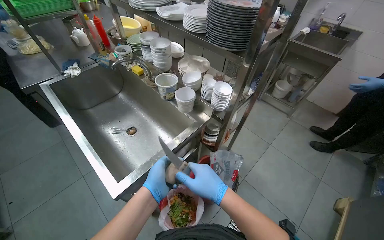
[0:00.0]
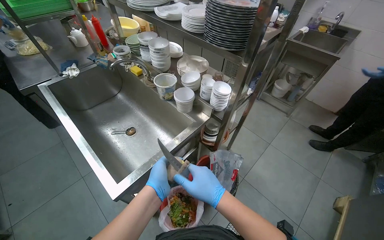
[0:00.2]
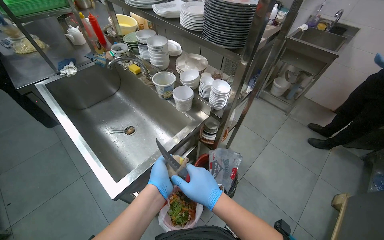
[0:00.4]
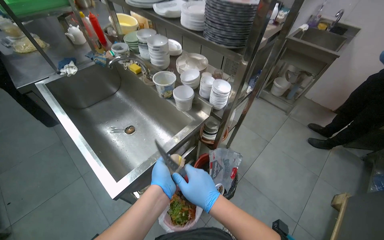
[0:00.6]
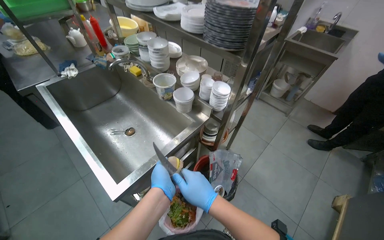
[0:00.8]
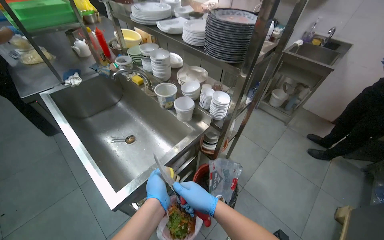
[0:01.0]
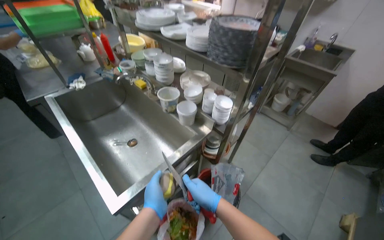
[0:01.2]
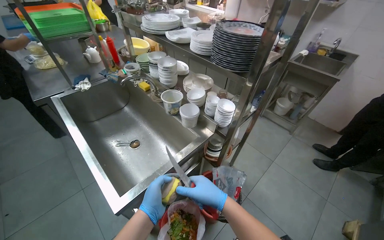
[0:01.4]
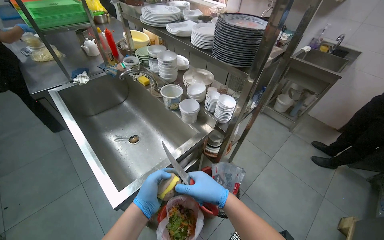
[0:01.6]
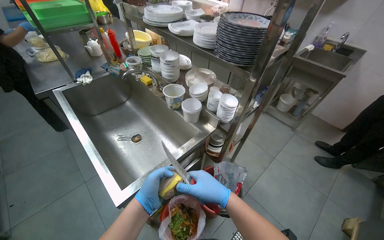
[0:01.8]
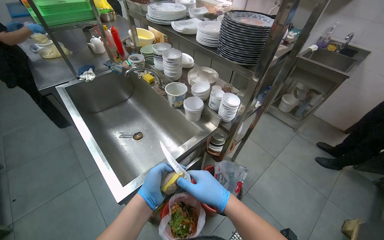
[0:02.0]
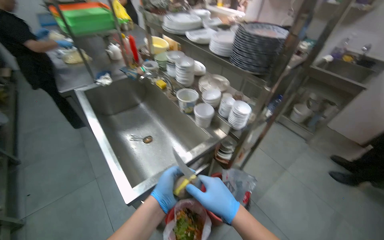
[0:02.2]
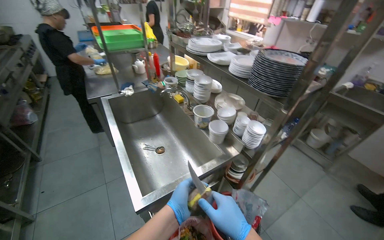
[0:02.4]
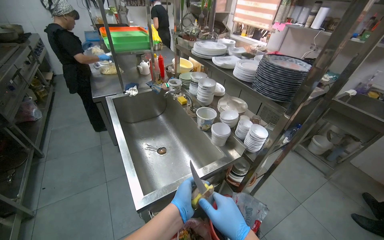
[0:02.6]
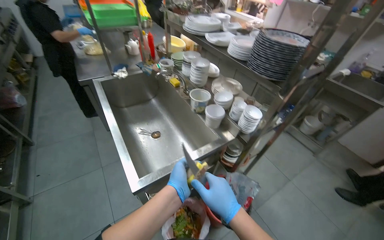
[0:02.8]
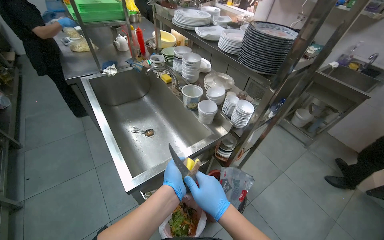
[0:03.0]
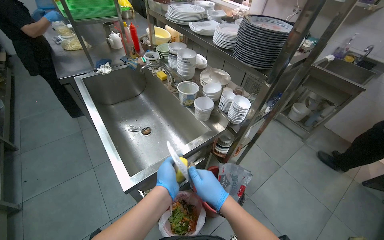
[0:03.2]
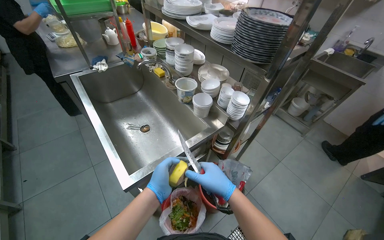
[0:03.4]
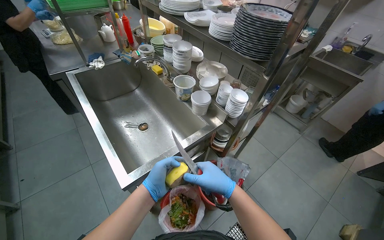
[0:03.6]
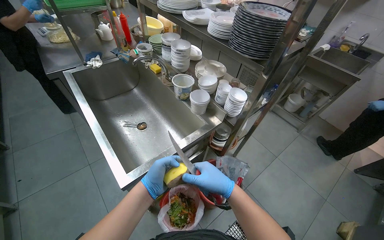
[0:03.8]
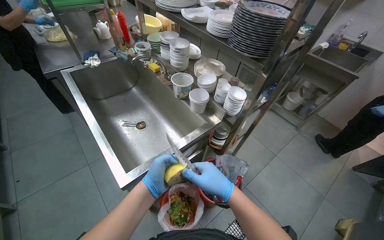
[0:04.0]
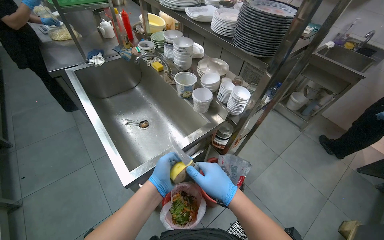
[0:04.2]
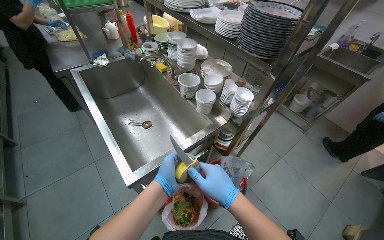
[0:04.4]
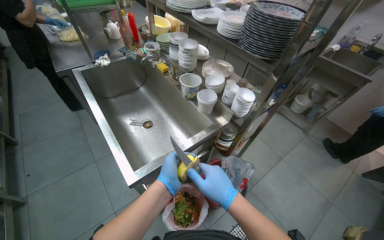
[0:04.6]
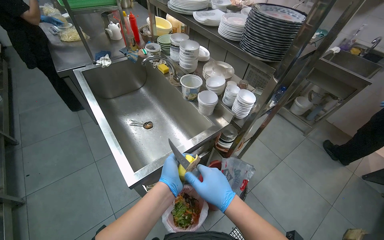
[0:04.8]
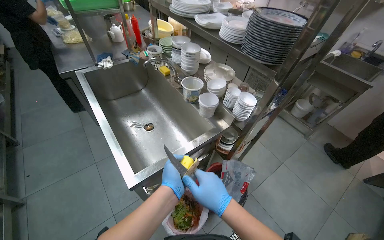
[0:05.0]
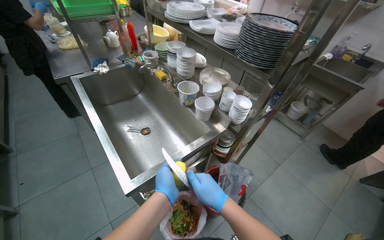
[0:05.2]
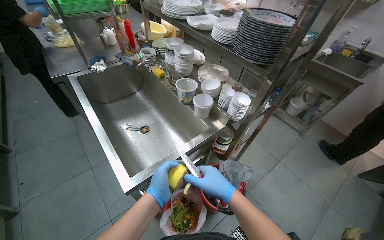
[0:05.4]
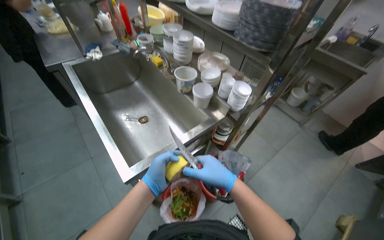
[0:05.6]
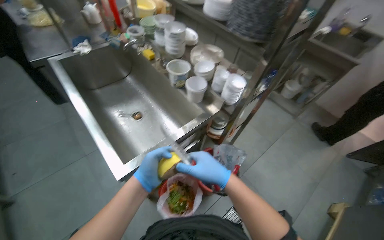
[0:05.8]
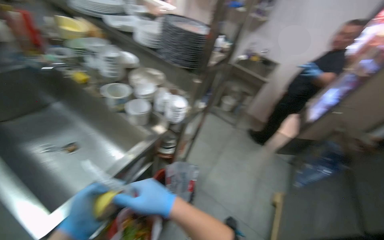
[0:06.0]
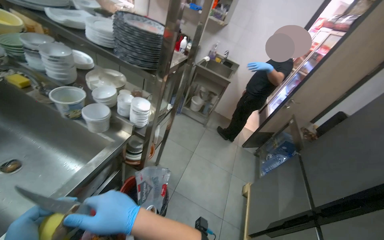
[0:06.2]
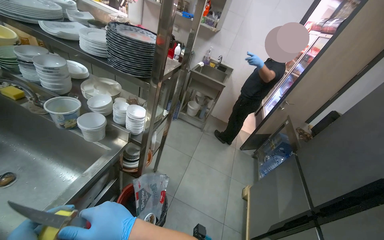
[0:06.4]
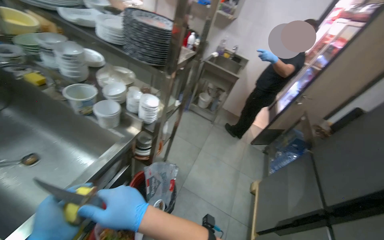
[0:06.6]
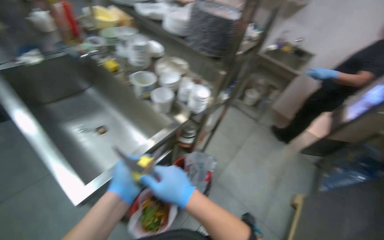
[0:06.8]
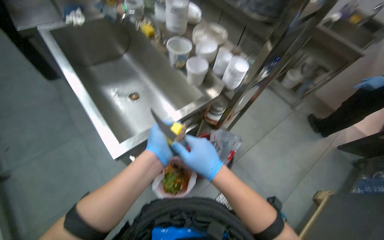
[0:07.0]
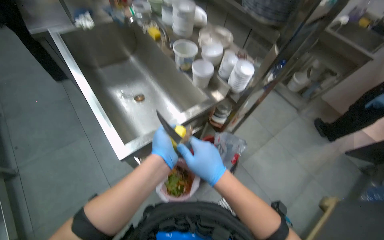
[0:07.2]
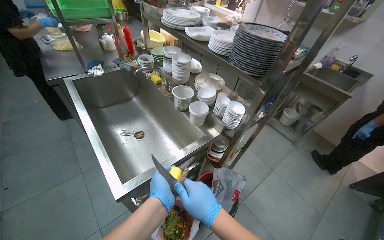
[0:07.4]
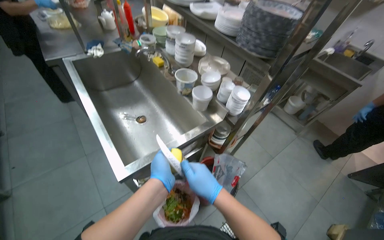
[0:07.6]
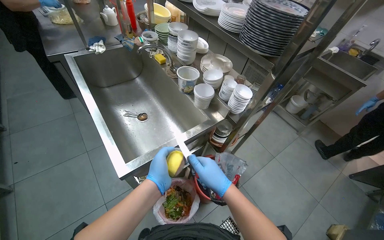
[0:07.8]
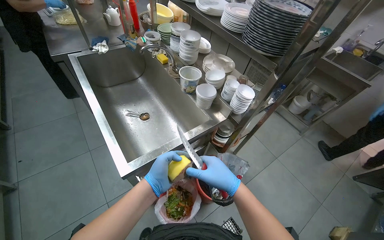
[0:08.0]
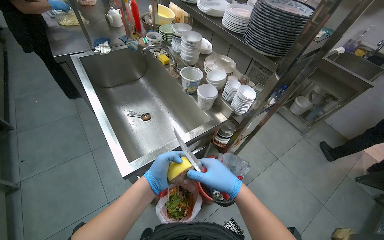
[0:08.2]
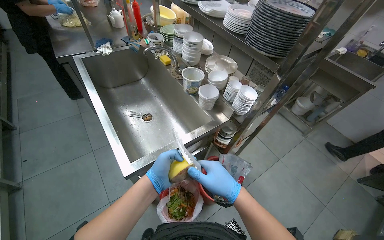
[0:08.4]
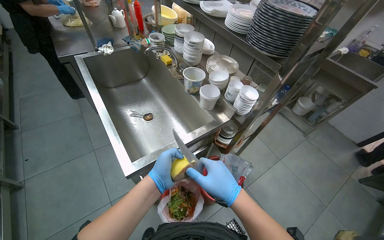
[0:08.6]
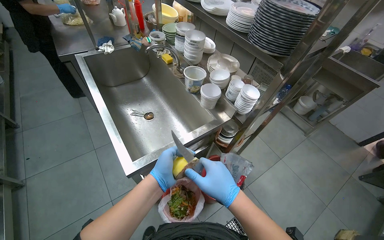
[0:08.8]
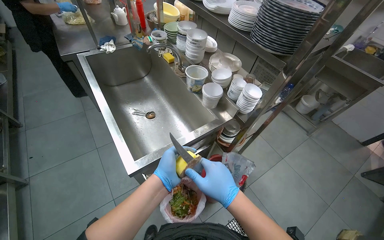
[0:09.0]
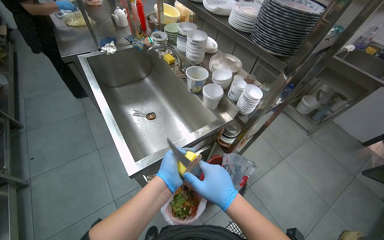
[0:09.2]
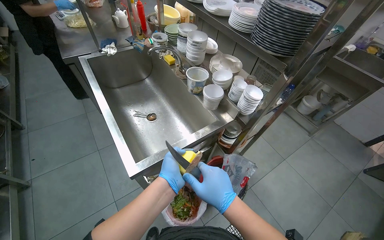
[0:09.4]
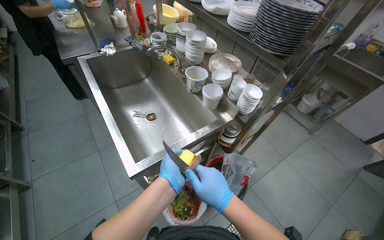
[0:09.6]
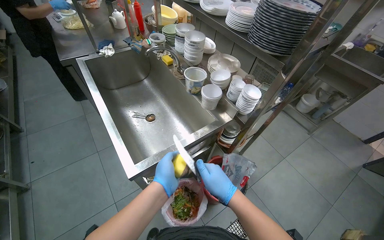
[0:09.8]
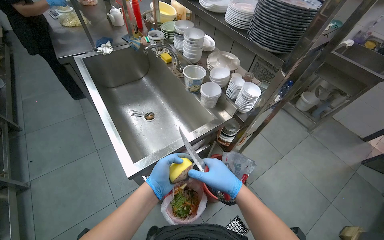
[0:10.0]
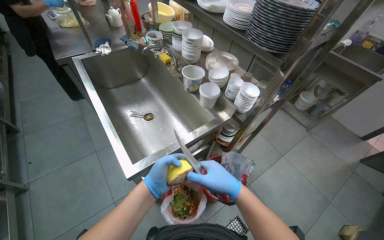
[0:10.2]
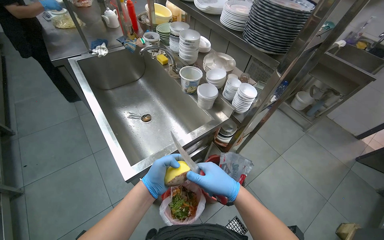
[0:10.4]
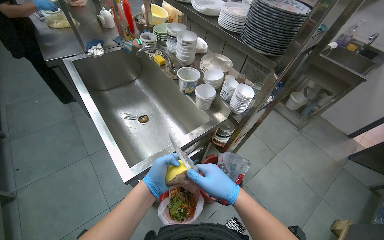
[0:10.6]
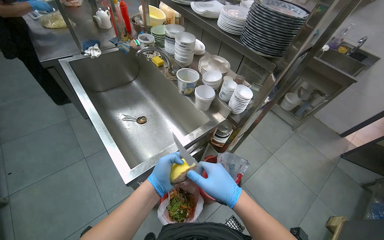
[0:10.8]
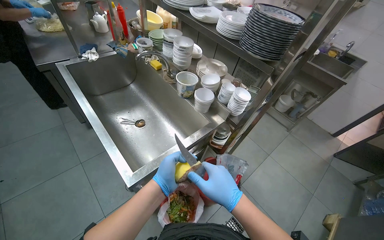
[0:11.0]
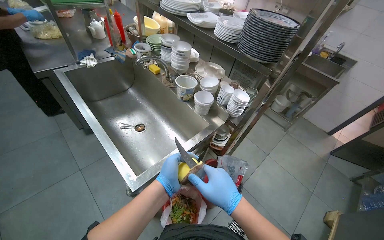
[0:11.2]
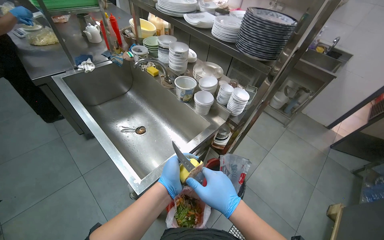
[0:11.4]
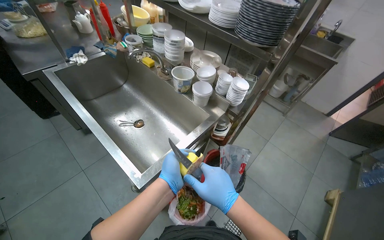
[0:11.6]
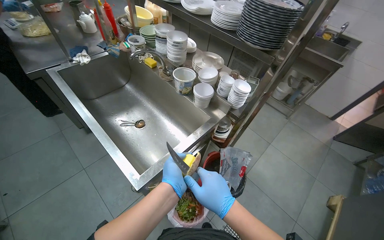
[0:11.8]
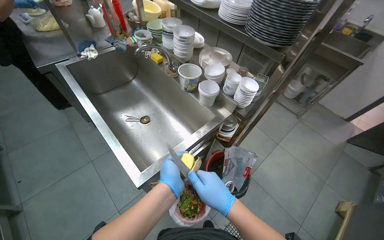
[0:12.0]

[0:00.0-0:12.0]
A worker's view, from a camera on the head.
Job: preparing food.
The whole recording: Peeling vegetable with knife. The worker peels a vegetable using a knife over a waste bin.
0:00.0 to 0:01.6: The hands stay close to where they were, moving slightly.
0:03.0 to 0:04.4: The hands stay close to where they were, moving slightly.
0:04.4 to 0:06.0: The view pans to the right by approximately 20 degrees.
0:06.0 to 0:07.6: The head rotates some 20 degrees to the left.
0:07.6 to 0:10.4: The hands are busy where they are.

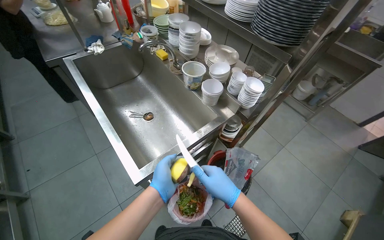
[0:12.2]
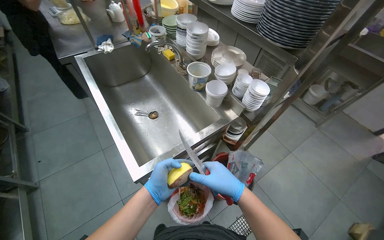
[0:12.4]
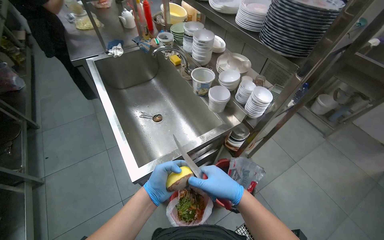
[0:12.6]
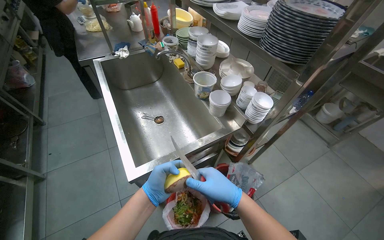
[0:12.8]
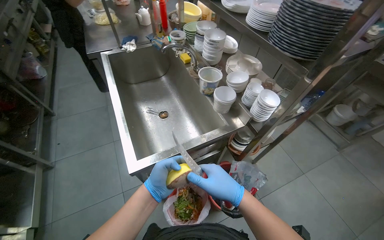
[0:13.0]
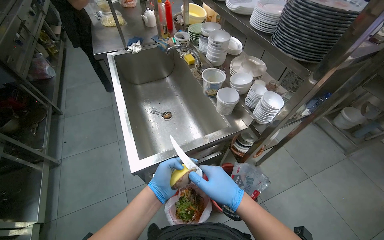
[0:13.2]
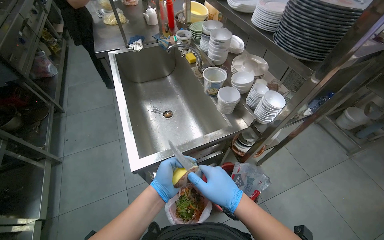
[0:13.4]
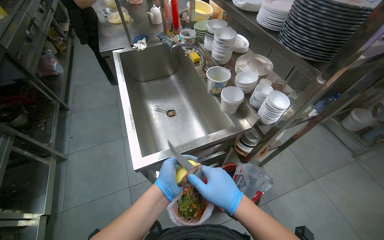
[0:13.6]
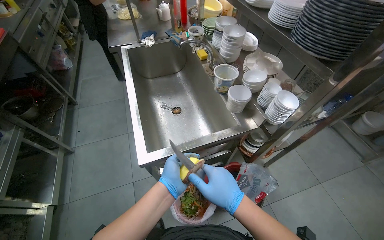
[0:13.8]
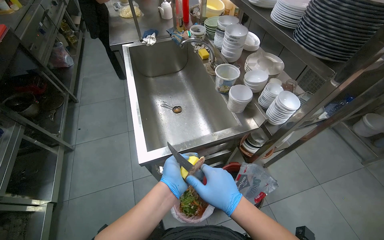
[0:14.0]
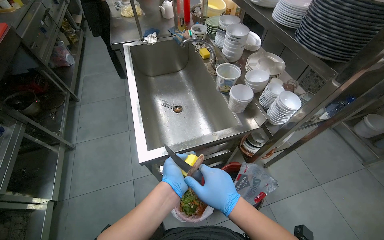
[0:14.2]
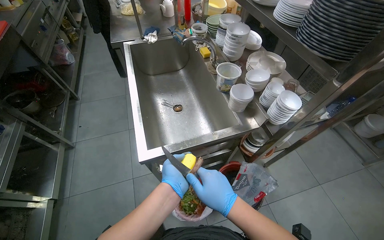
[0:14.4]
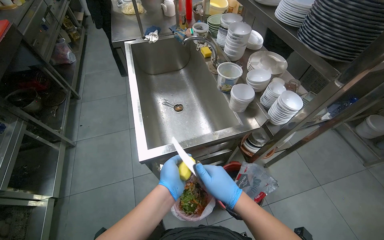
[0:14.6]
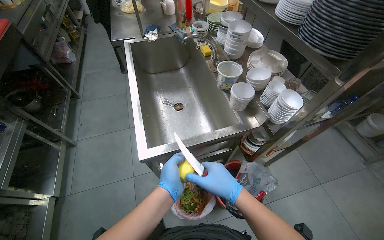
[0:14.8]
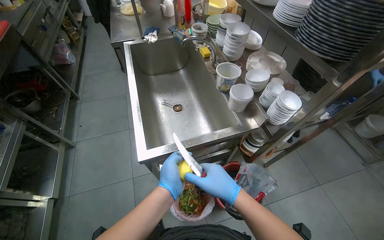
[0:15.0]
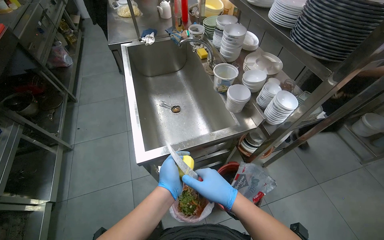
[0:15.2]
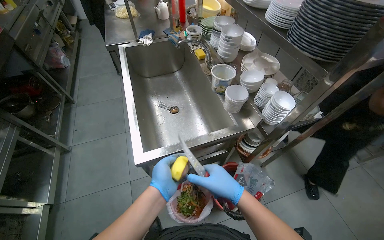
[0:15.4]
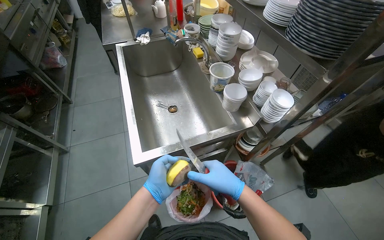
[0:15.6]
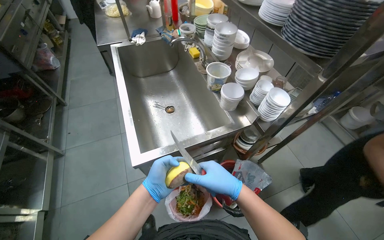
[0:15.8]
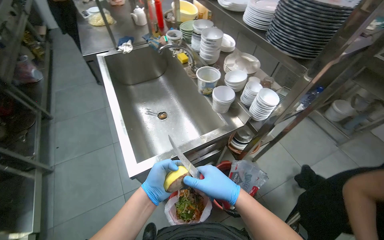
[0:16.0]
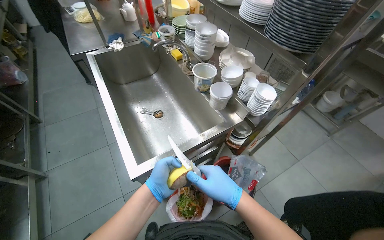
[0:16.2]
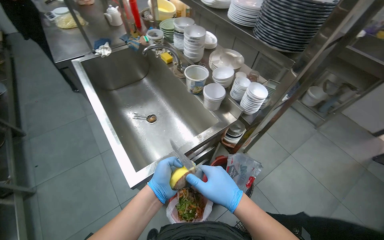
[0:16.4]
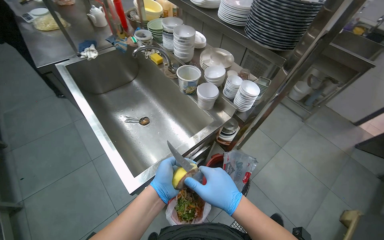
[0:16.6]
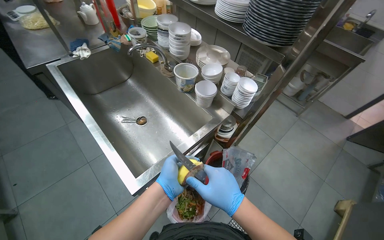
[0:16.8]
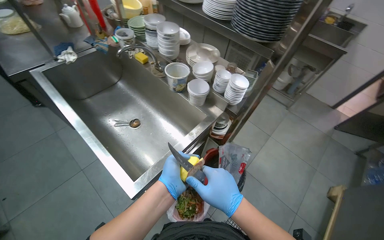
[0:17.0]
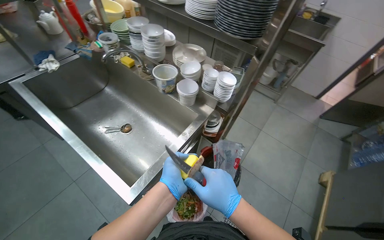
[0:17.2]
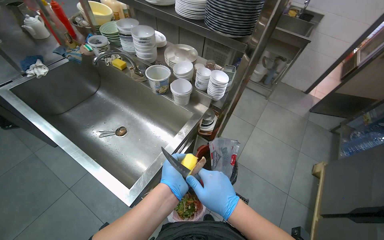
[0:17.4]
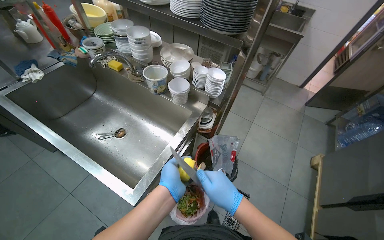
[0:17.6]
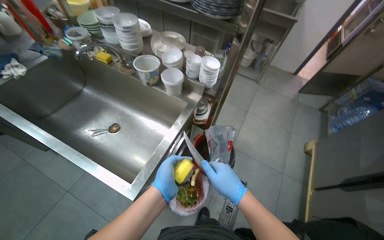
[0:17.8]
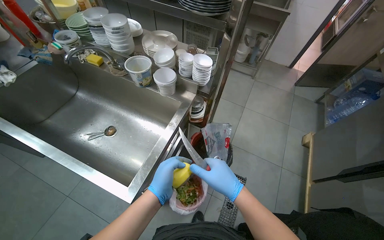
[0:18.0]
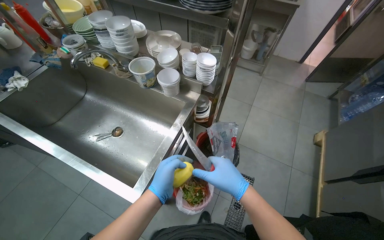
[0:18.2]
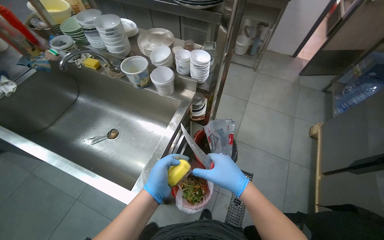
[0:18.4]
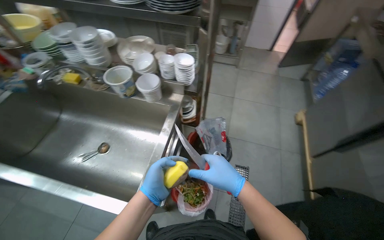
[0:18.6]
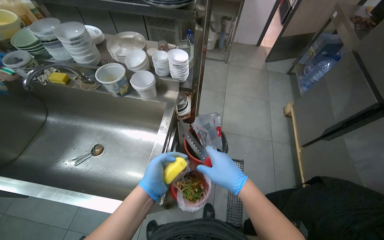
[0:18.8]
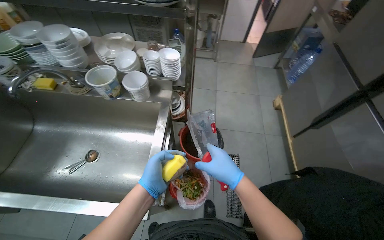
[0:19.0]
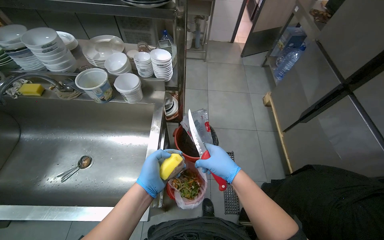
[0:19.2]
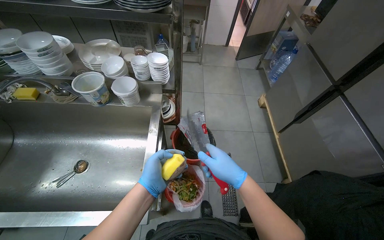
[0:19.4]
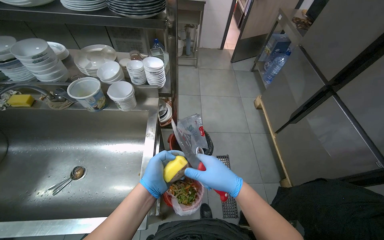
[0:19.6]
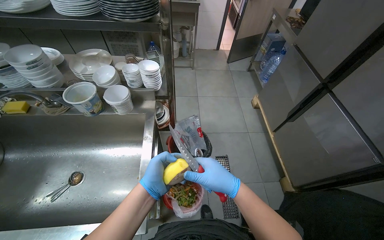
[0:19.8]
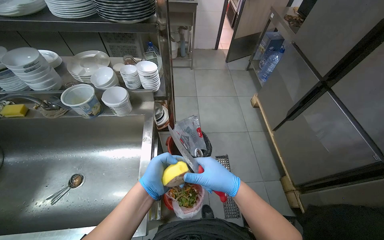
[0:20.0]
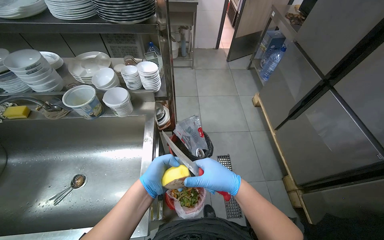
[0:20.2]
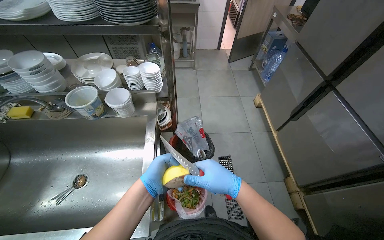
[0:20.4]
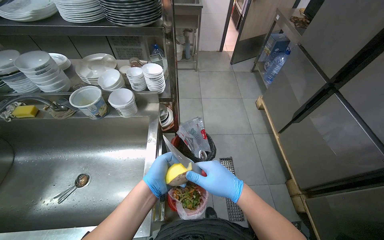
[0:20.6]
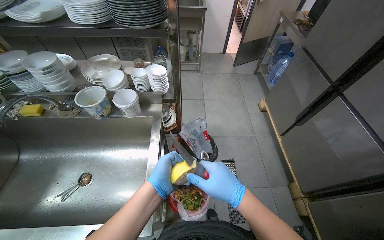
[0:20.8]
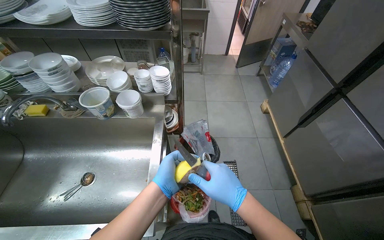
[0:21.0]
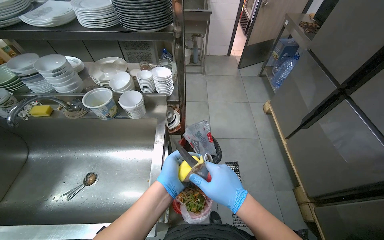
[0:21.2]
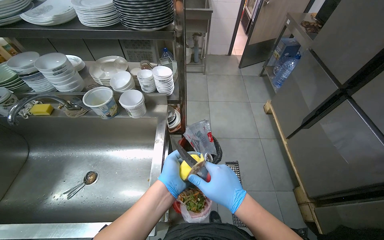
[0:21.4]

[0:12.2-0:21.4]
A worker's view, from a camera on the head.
Job: preparing food.
The whole recording: Peeling vegetable with knife. The worker peels a vegetable using a knife over a waste bin.
0:12.2 to 0:13.8: The wearer's head swings approximately 20 degrees to the left.
0:13.8 to 0:15.2: The hands work in one place, with small movements.
0:15.2 to 0:16.8: The wearer looks roughly 25 degrees further to the right.
0:18.4 to 0:19.8: The head turns to the right by roughly 25 degrees.
0:19.8 to 0:21.4: The hands work in one place, with small movements.
